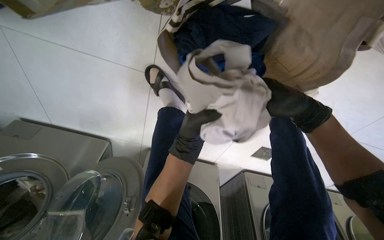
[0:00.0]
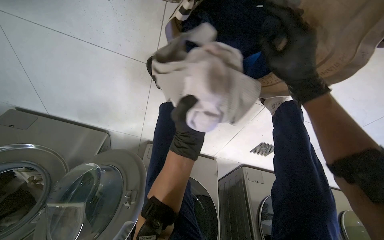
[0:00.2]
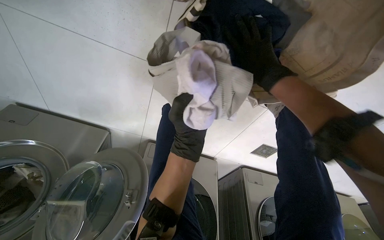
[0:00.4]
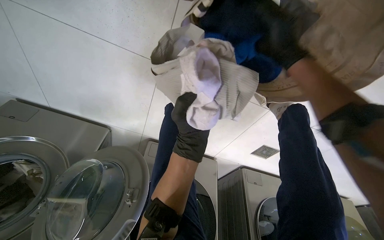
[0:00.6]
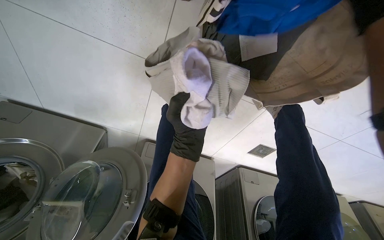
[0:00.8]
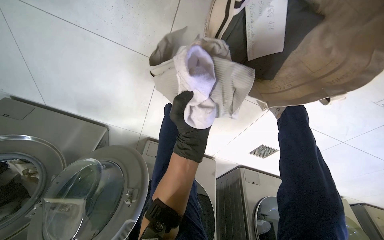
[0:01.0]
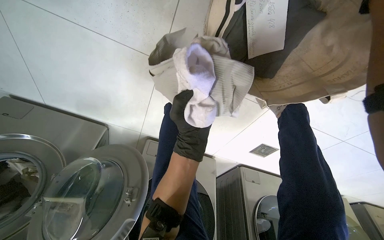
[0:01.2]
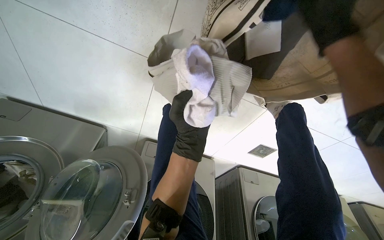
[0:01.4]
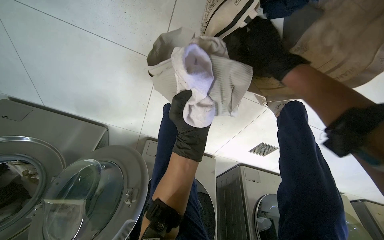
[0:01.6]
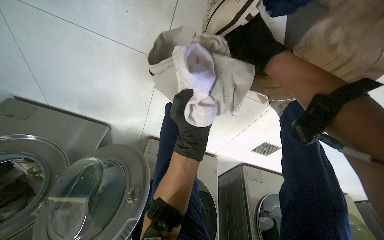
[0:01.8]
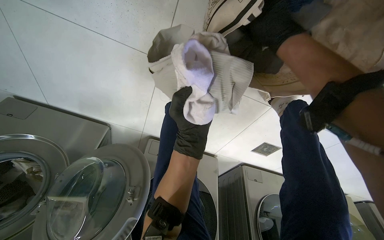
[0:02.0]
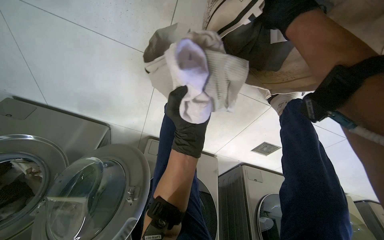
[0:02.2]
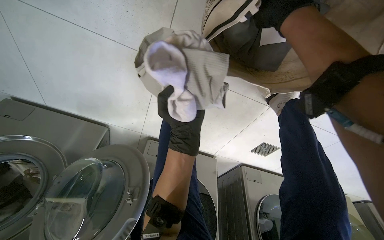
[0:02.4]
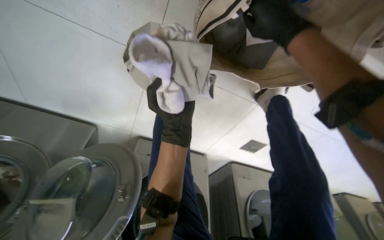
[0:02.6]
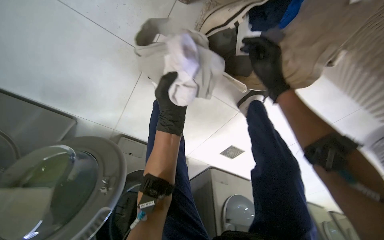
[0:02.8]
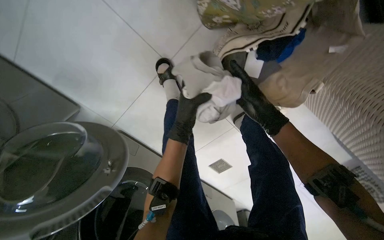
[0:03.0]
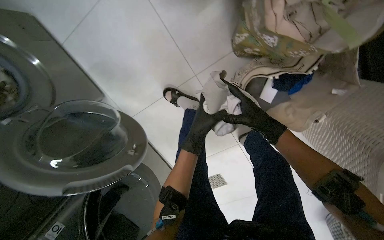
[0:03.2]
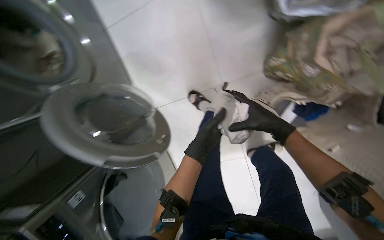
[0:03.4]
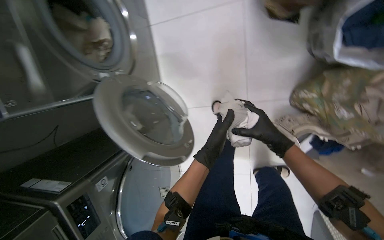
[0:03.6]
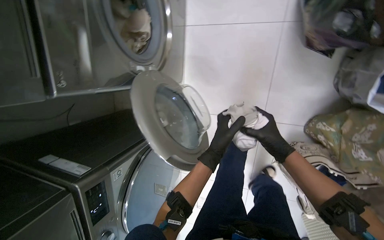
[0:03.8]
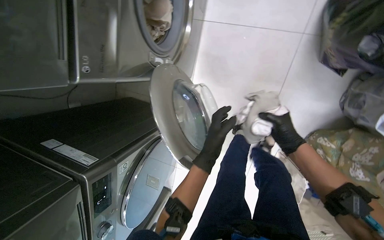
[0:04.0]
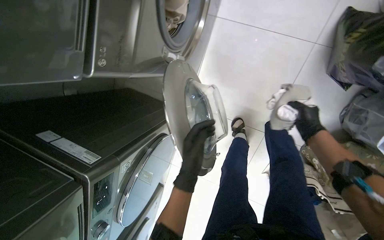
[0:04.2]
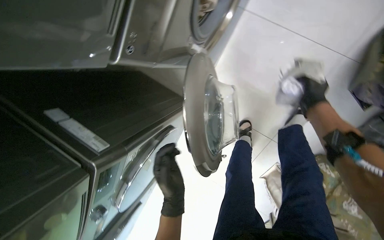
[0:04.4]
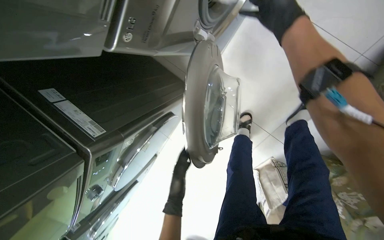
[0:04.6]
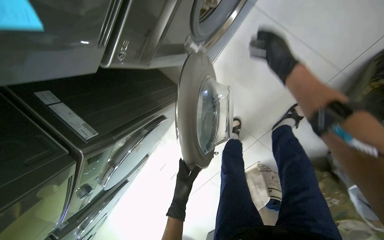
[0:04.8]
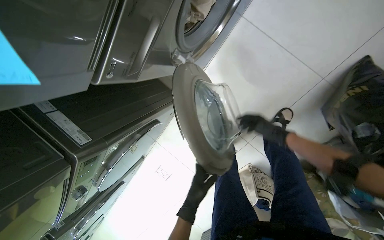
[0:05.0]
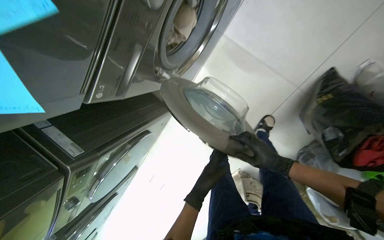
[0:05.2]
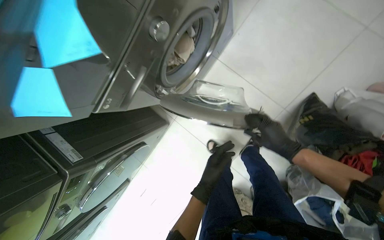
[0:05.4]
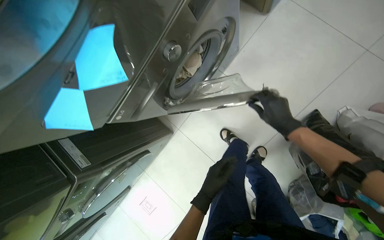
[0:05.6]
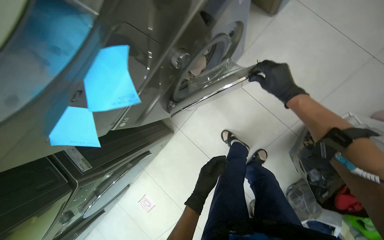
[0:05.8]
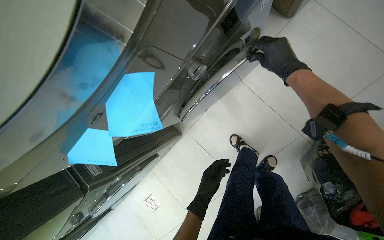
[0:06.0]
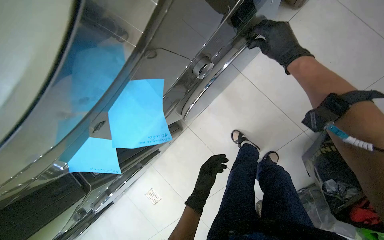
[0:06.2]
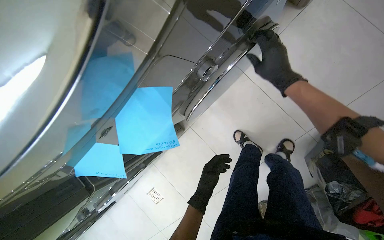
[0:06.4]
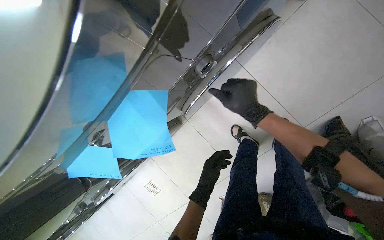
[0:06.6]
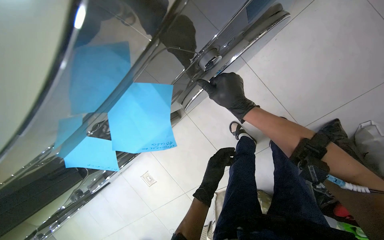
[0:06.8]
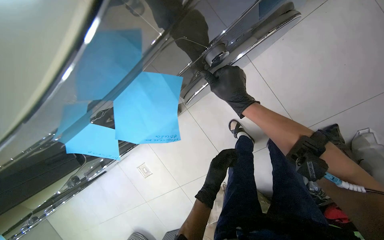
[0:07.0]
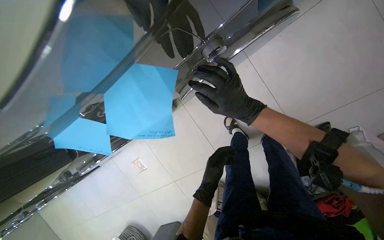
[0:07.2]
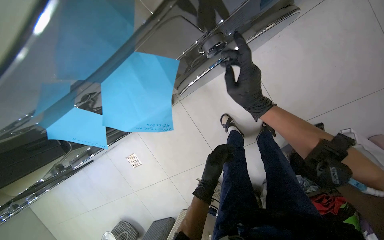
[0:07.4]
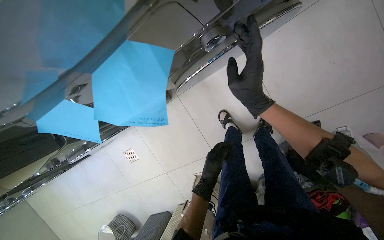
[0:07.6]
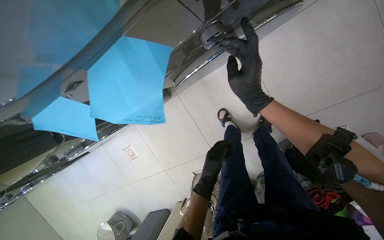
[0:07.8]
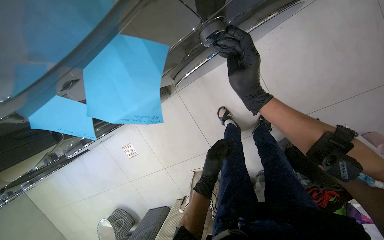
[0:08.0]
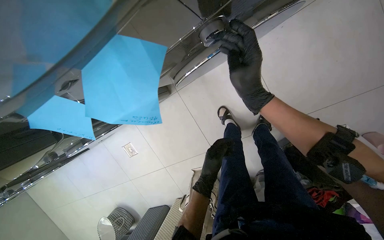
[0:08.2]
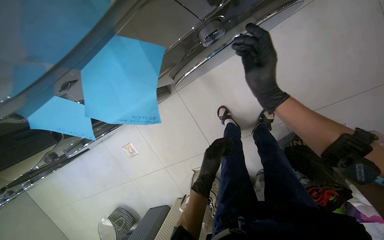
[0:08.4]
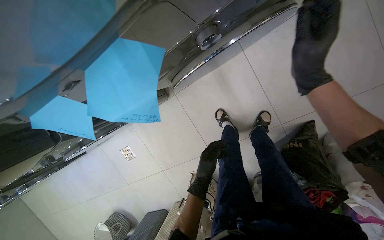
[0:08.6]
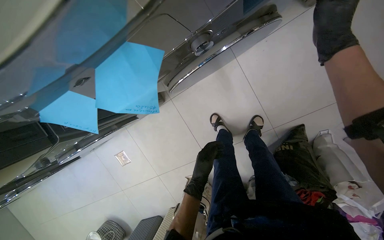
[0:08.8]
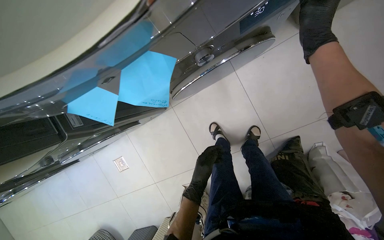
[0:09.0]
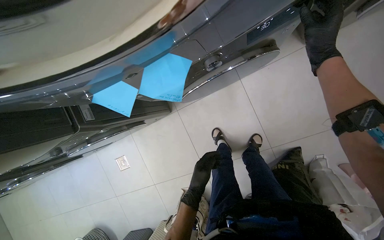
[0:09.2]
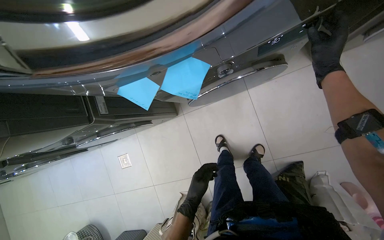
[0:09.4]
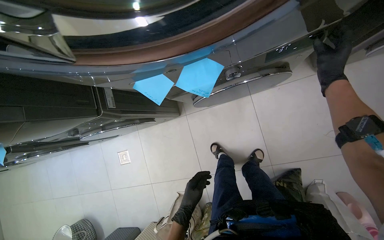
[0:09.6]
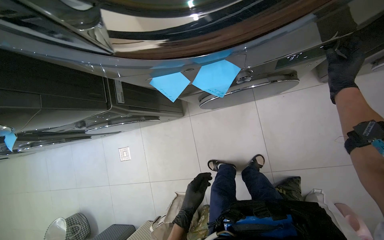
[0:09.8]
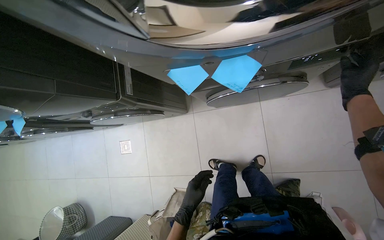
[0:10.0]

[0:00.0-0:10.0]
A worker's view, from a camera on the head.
Job: managing laundry.
The whole recording: Loading and starting washing machine. The worker loads clothes into the washing machine and starts the cycle.
0:00.0 to 0:01.4: The left hand moves nearer to the camera, roughly 10 cm.
0:01.4 to 0:02.8: The right hand moves to the left and down the picture, about 15 cm.
0:02.8 to 0:04.2: The camera is carried approximately 80 cm. The camera sweeps to the right, by roughly 15 degrees. The wearer looks approximately 15 degrees further upward. The scene turns roughly 70 degrees clockwise in the picture.
0:04.2 to 0:05.8: The right hand goes up and down the picture, some 30 cm each way, reversing 2 times.
0:05.8 to 0:07.2: The camera pitches downward, by roughly 15 degrees. The right hand travels to the left by about 20 cm.
0:07.2 to 0:08.6: The right hand shifts some 15 cm to the right.
0:08.6 to 0:10.0: The view tips upward by roughly 15 degrees. The left hand heads down the picture, covering roughly 15 cm, and moves about 5 cm farther from the camera and comes back.

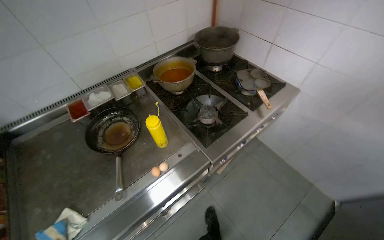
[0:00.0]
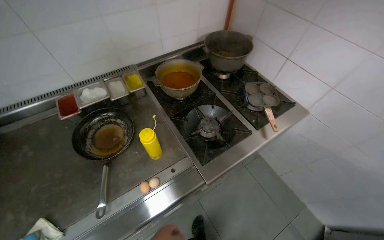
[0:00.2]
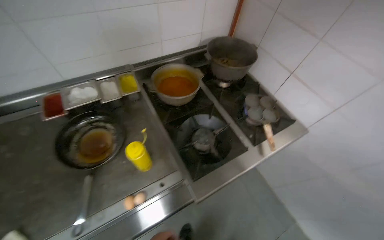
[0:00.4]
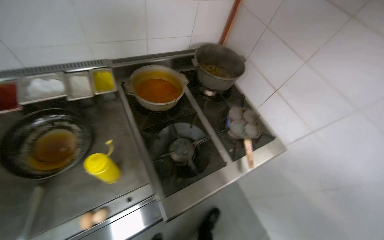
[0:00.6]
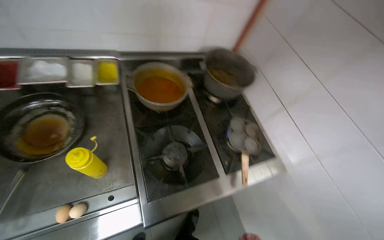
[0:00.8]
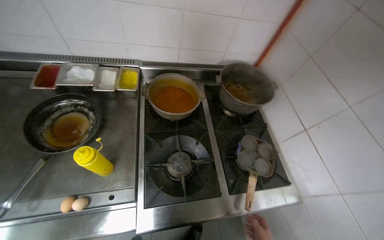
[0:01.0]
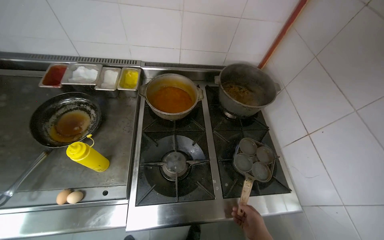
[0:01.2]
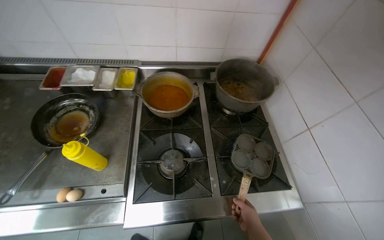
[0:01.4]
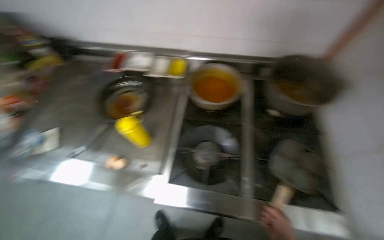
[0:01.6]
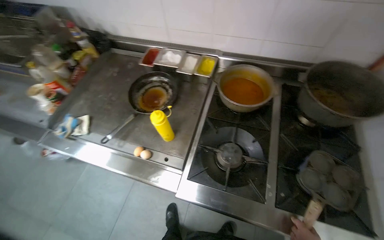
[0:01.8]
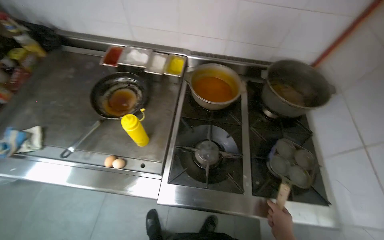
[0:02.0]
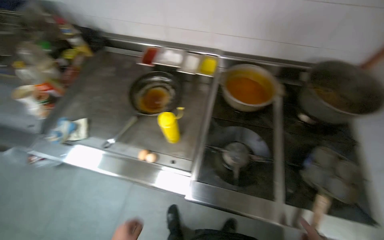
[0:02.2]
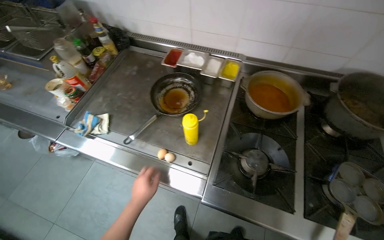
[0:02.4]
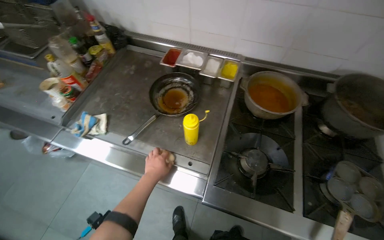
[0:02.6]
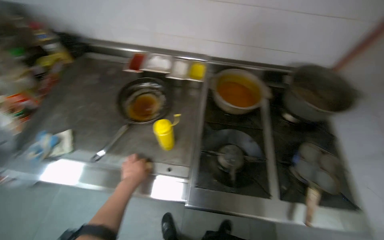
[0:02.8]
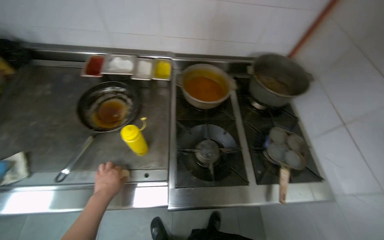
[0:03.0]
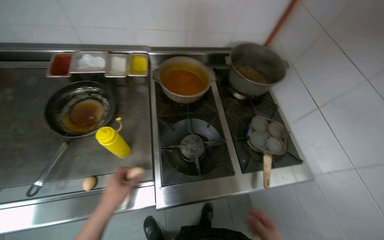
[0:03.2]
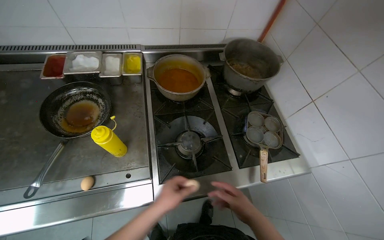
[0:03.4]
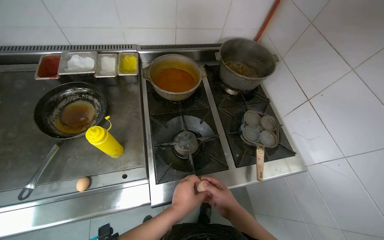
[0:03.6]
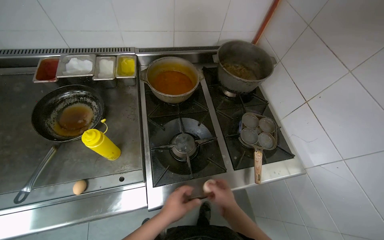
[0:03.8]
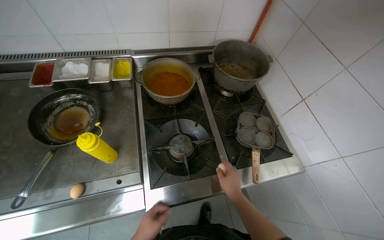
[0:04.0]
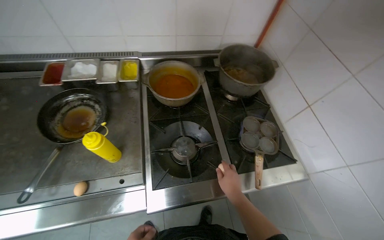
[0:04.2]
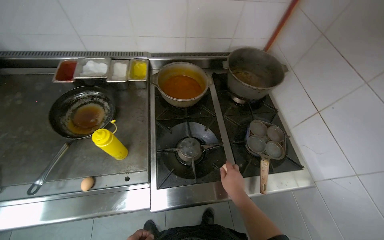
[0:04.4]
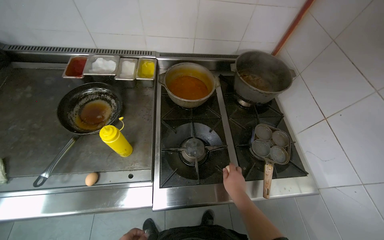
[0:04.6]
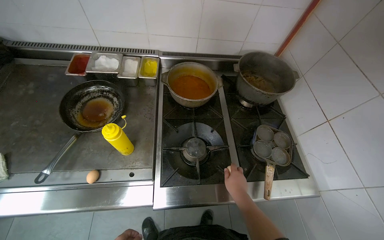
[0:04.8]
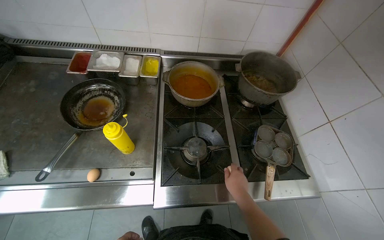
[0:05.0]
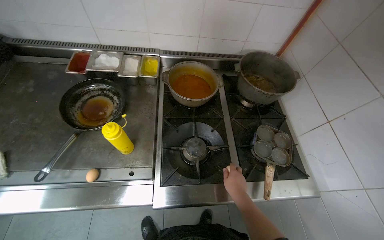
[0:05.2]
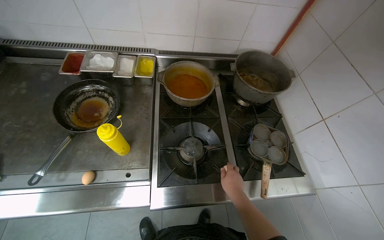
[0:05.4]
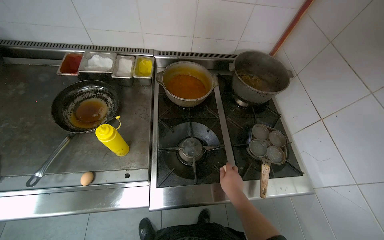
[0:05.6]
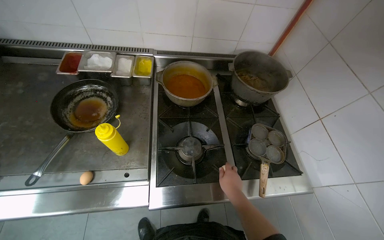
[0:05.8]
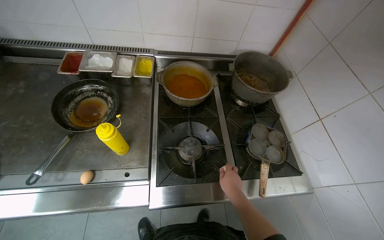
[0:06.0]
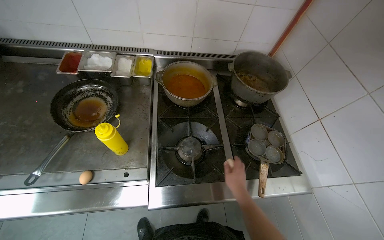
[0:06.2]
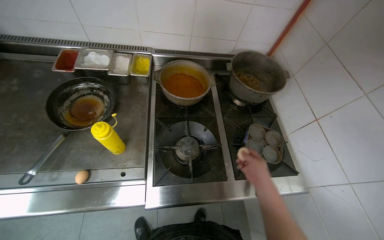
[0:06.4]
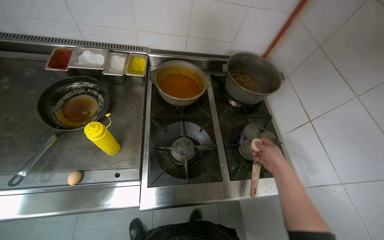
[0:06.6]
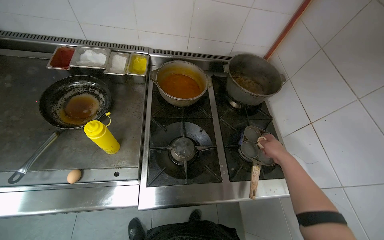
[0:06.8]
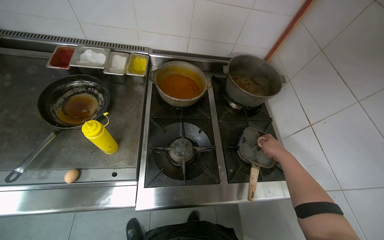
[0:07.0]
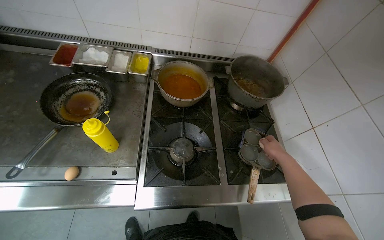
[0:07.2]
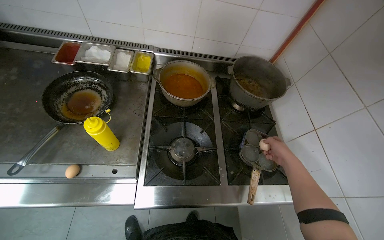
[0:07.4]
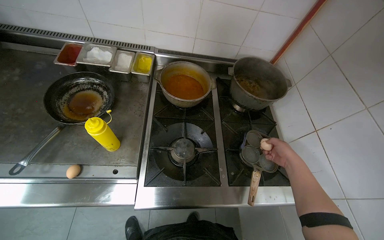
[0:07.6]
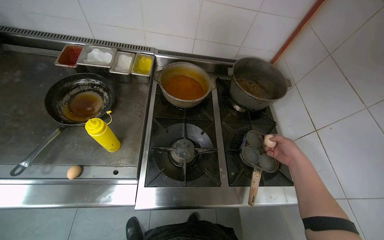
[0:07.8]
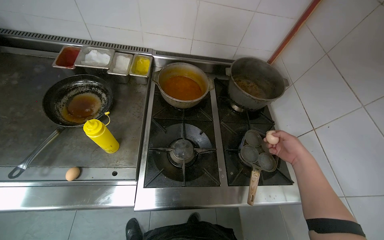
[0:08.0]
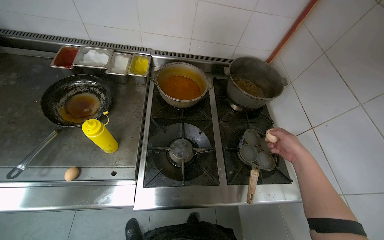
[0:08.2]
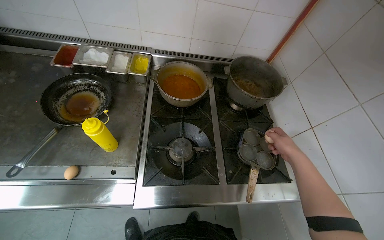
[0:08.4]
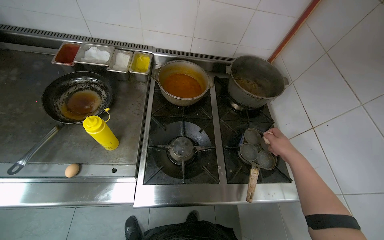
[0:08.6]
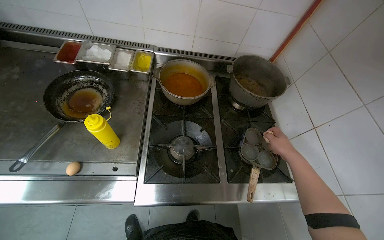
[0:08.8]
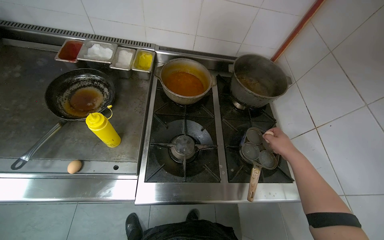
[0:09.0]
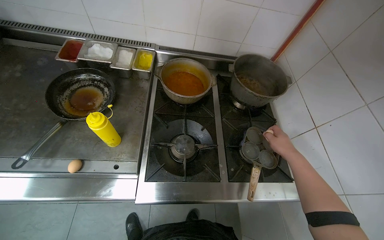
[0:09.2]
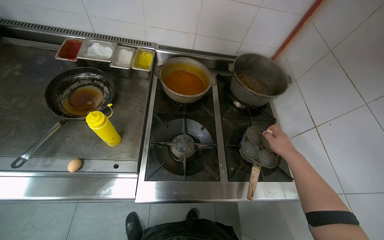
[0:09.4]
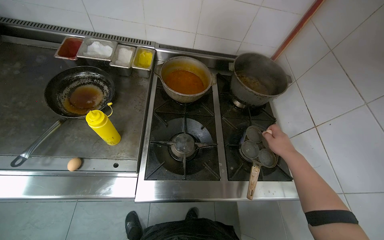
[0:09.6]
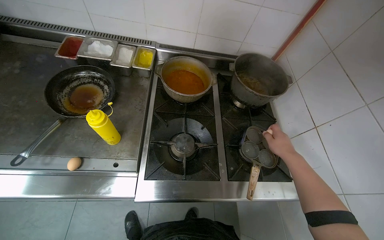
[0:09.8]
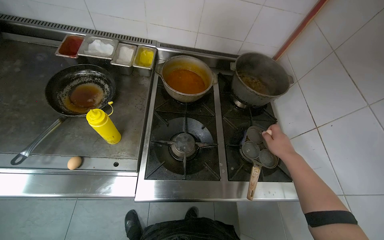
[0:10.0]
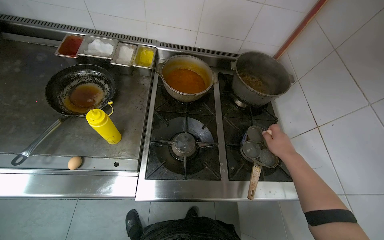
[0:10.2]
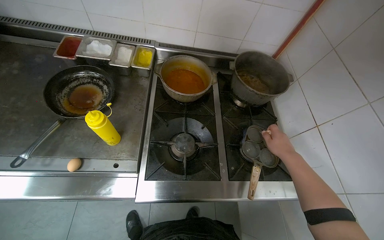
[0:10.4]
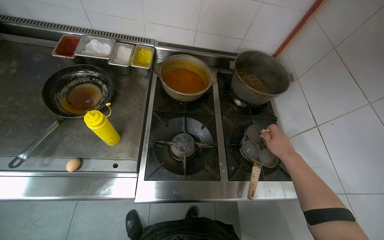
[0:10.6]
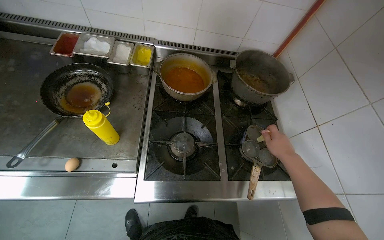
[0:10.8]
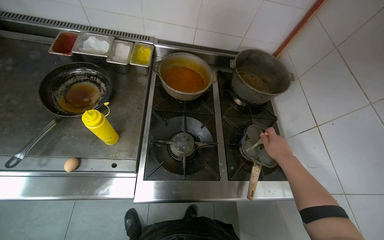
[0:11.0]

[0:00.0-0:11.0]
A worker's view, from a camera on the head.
Job: cooking food.
The whole recording: Cooking Eggs. The worker cracks eggs into a frying pan and cooks them.
0:00.0 to 0:01.6: The head travels approximately 40 cm. The head rotates some 45 degrees to the left.
0:01.6 to 0:03.2: The head turns to the right by approximately 20 degrees.
0:06.2 to 0:07.8: The right hand shifts about 25 cm to the right.
